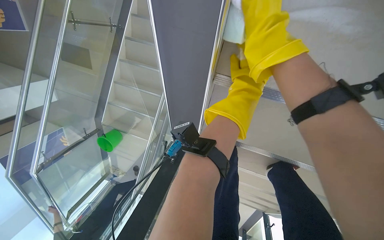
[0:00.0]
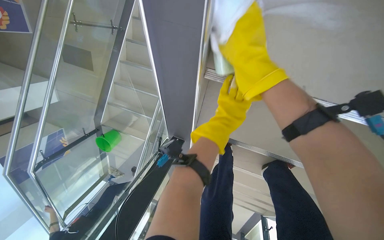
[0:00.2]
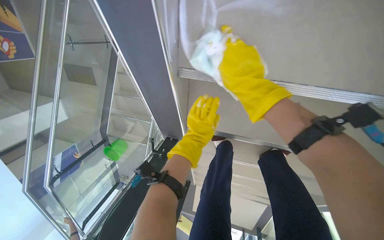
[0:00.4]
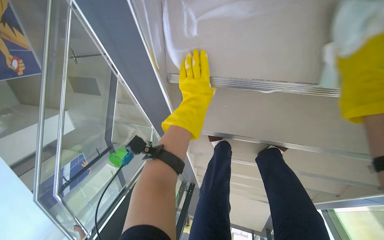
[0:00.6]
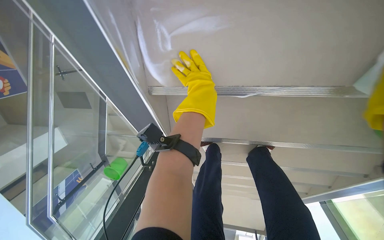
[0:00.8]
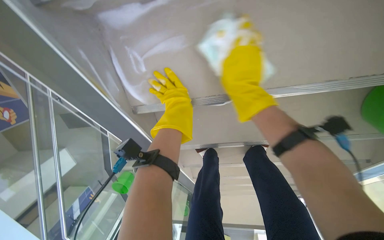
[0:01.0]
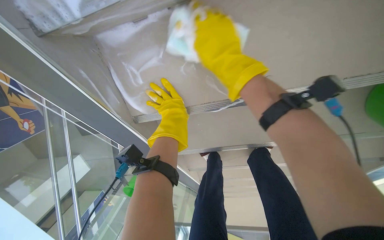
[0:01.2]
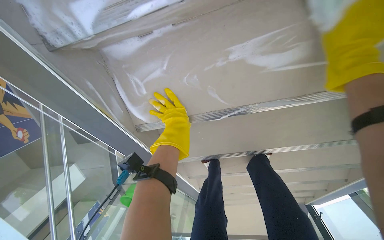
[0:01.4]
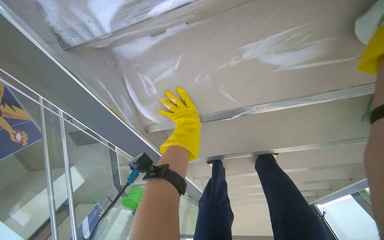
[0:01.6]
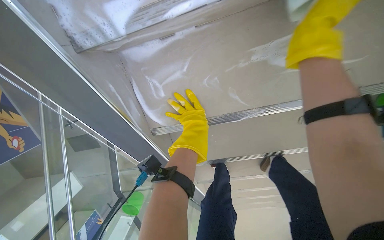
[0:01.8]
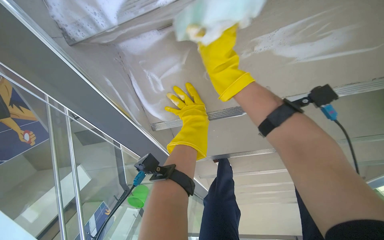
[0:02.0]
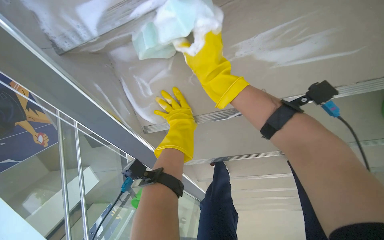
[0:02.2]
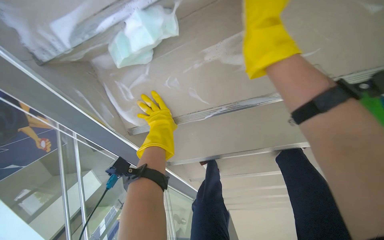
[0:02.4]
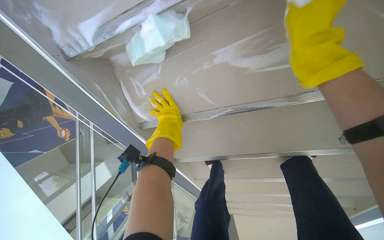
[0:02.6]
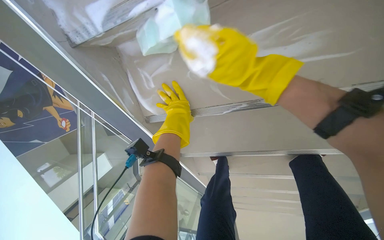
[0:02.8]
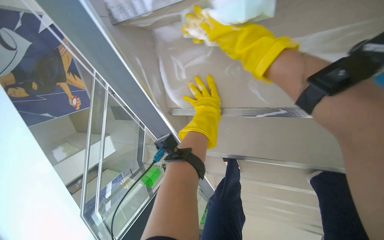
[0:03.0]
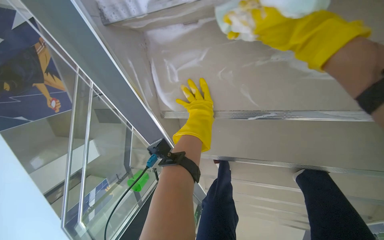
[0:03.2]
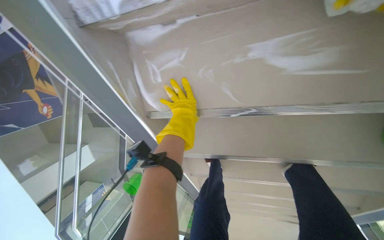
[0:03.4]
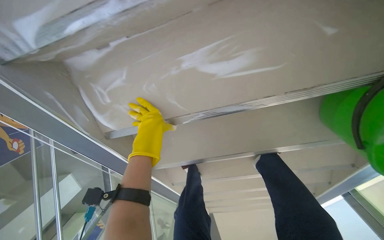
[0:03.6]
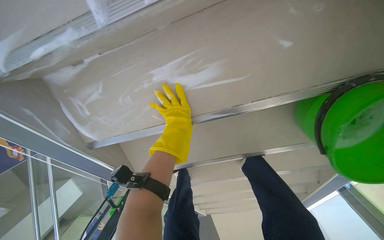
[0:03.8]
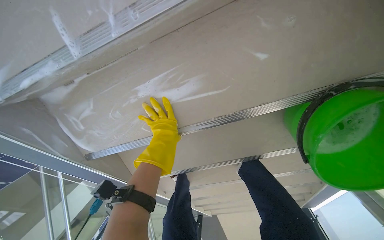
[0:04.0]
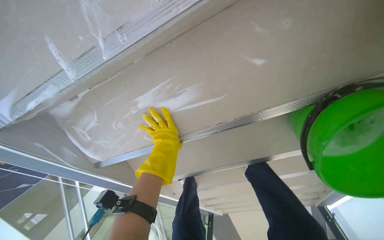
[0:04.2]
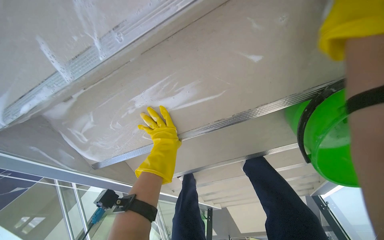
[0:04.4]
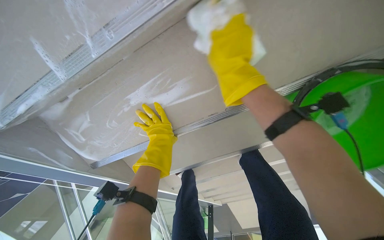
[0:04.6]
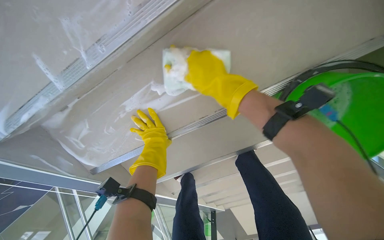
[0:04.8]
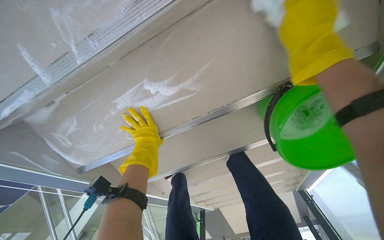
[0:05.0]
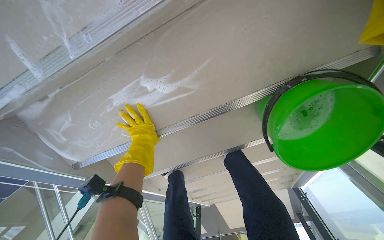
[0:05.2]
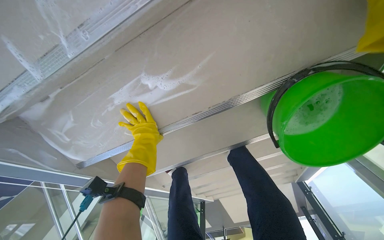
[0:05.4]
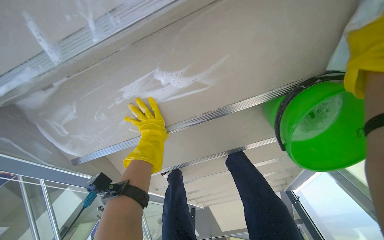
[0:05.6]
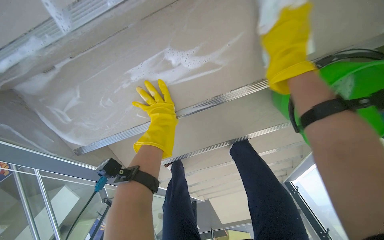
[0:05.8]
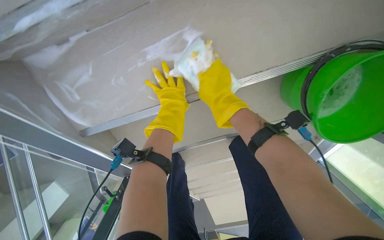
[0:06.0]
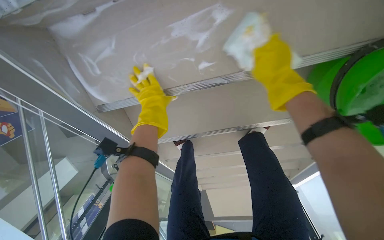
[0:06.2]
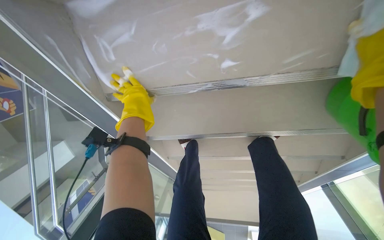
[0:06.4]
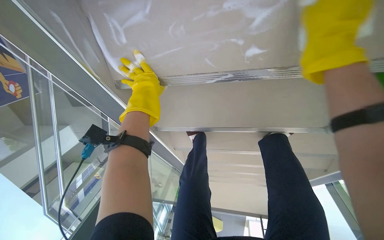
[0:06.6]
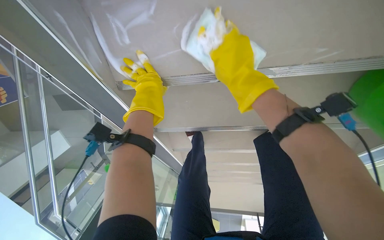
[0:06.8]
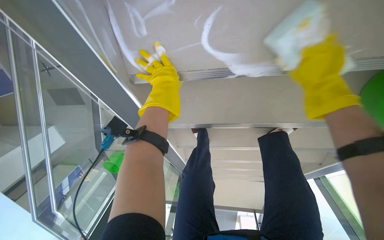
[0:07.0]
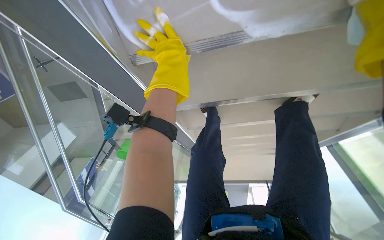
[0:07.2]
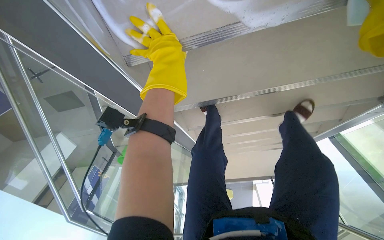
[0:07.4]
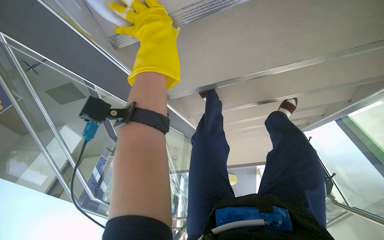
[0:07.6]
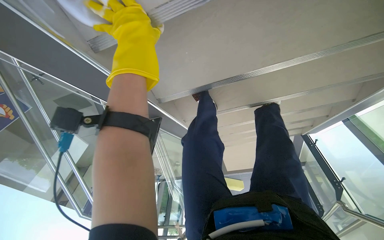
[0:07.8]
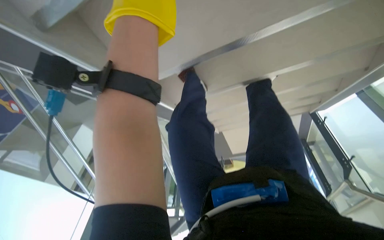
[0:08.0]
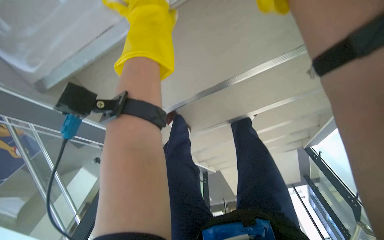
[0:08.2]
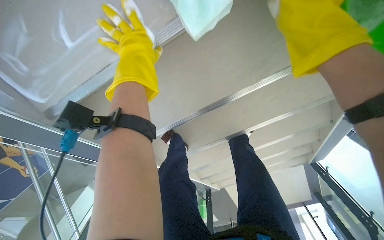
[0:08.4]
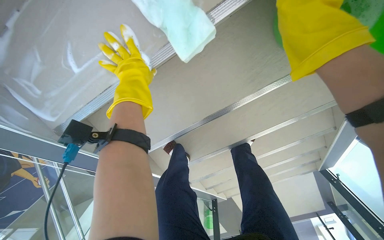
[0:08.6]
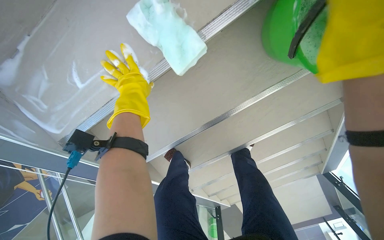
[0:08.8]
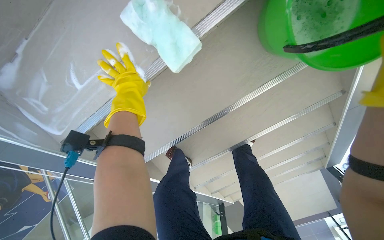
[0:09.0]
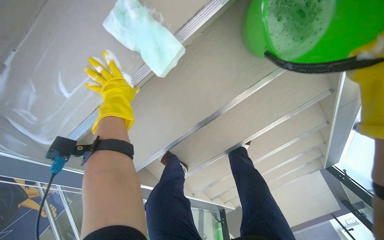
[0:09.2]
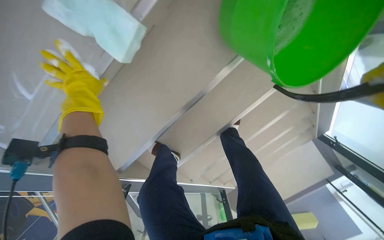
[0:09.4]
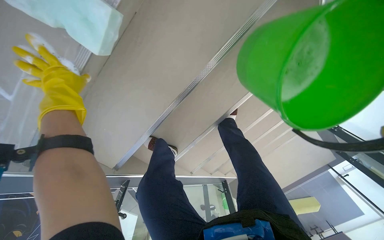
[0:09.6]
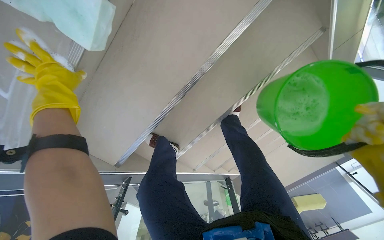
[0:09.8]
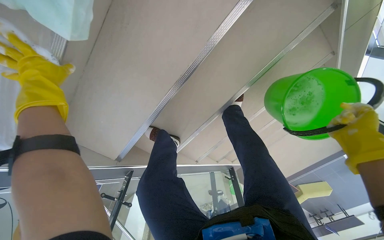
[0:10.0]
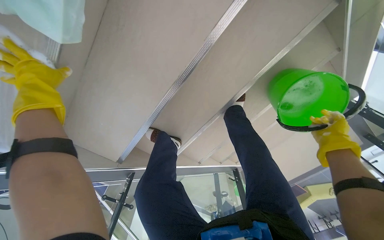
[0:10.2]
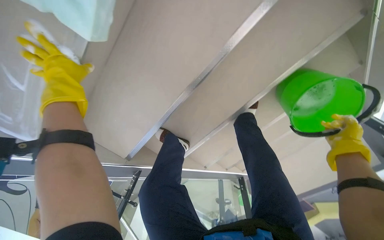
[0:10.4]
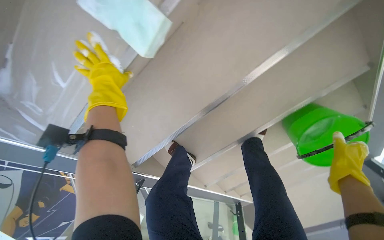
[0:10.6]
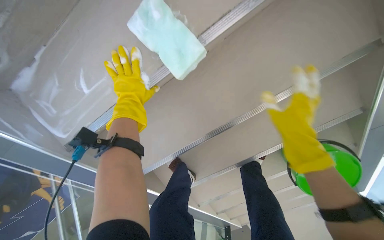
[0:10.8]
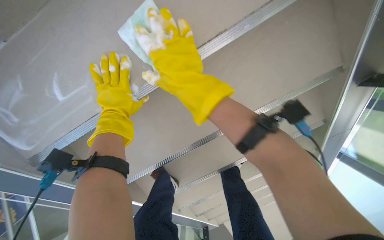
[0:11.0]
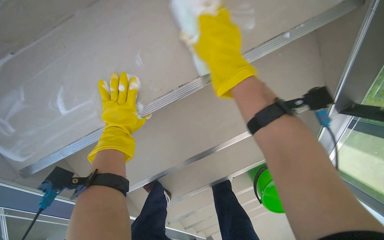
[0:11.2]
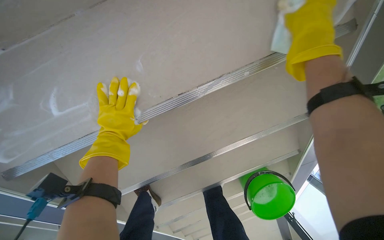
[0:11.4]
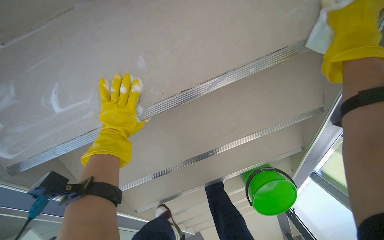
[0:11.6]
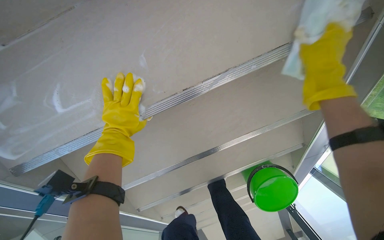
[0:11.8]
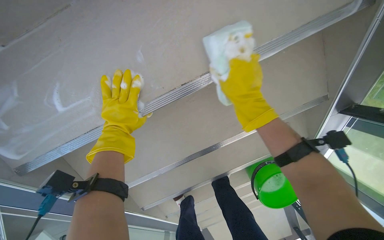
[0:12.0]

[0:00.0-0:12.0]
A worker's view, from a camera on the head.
Job: wiping surfaces.
The whole recording: Cleaning underside of stairs. The worker cleans the underside of the stairs with a sponge and soapy water.
0:00.0 to 0:01.6: The scene turns some 25 degrees counterclockwise in the picture.
0:01.6 to 0:03.0: The wearer looks about 15 degrees further to the left.
0:06.0 to 0:07.6: The view tilts some 20 degrees downward.
0:07.6 to 0:09.0: The view tips upward by about 25 degrees.
0:10.4 to 0:12.0: The view pans to the right by approximately 20 degrees. The view tilts some 15 degrees upward.

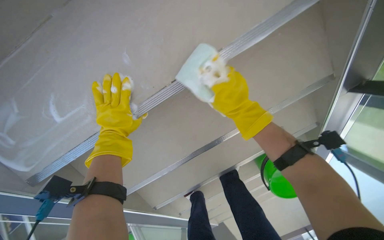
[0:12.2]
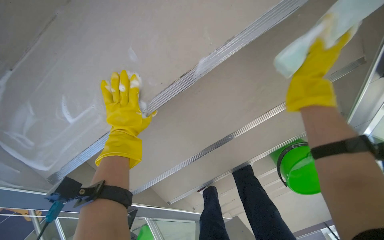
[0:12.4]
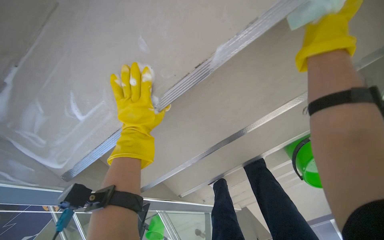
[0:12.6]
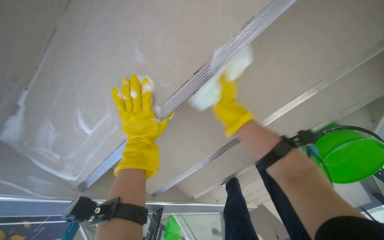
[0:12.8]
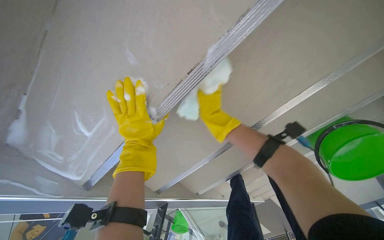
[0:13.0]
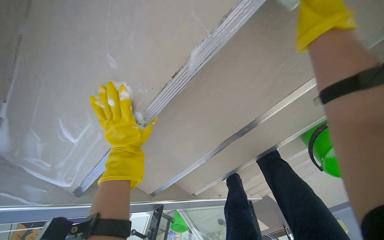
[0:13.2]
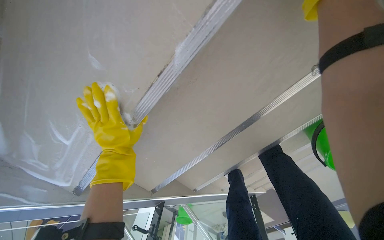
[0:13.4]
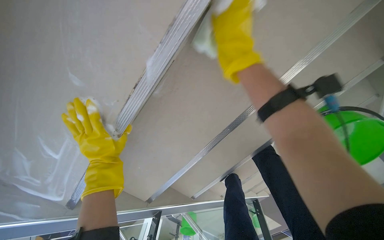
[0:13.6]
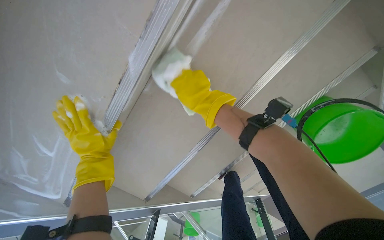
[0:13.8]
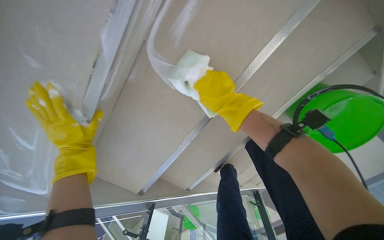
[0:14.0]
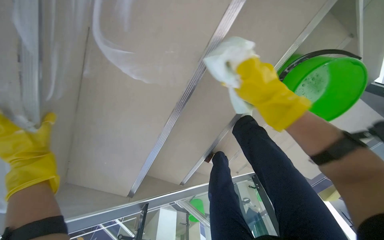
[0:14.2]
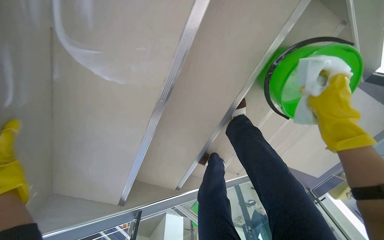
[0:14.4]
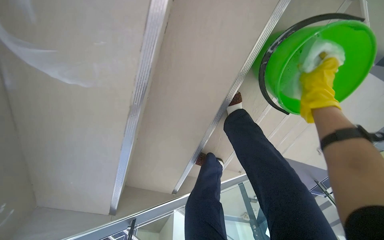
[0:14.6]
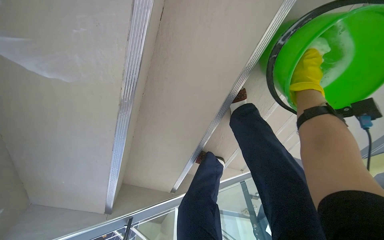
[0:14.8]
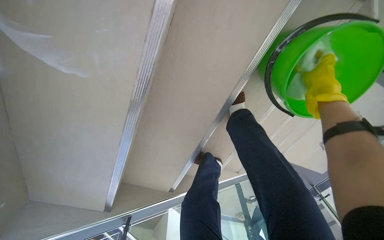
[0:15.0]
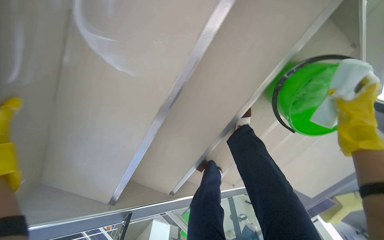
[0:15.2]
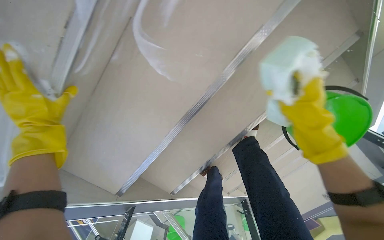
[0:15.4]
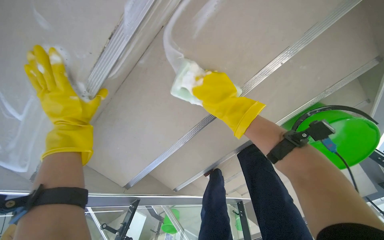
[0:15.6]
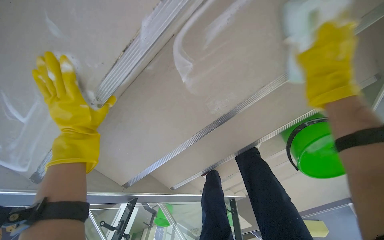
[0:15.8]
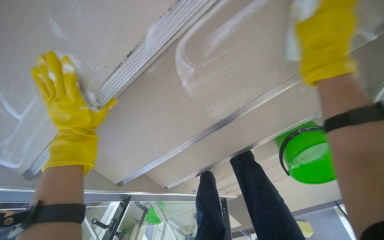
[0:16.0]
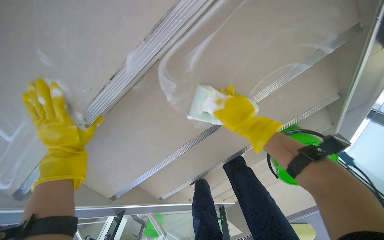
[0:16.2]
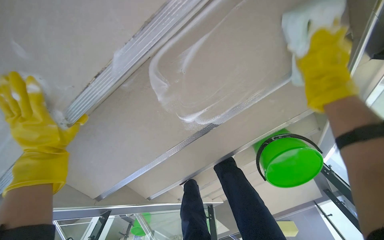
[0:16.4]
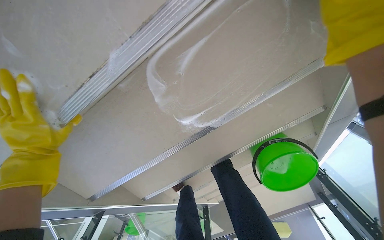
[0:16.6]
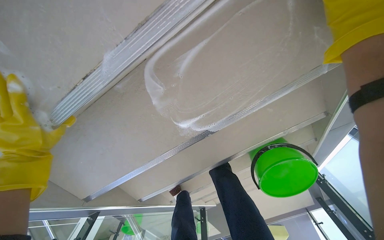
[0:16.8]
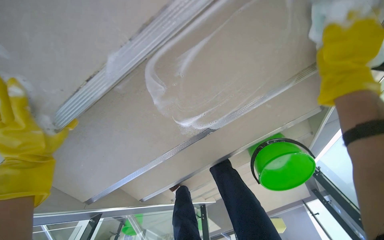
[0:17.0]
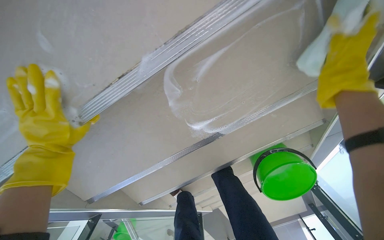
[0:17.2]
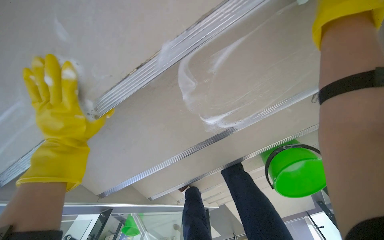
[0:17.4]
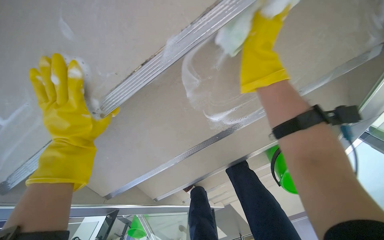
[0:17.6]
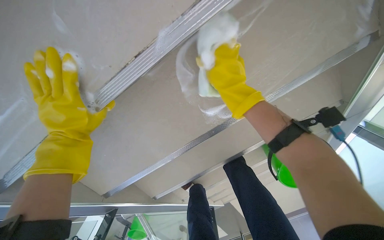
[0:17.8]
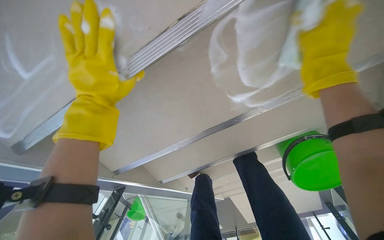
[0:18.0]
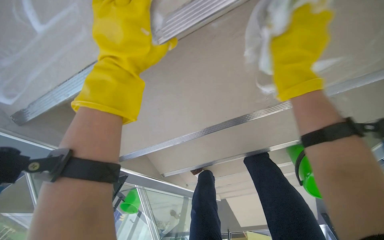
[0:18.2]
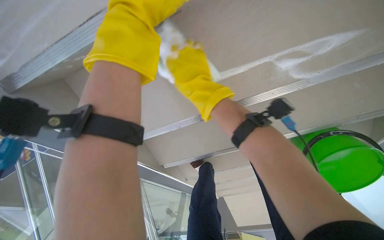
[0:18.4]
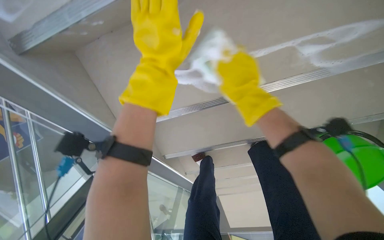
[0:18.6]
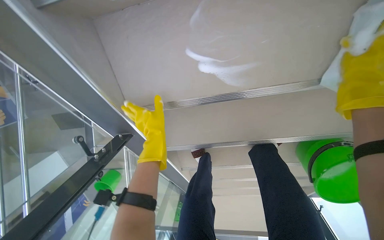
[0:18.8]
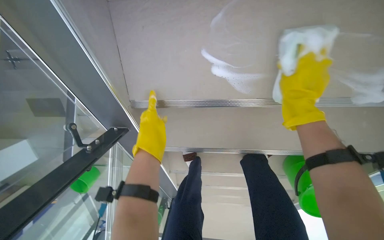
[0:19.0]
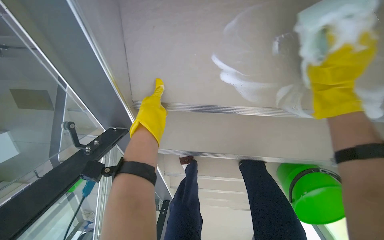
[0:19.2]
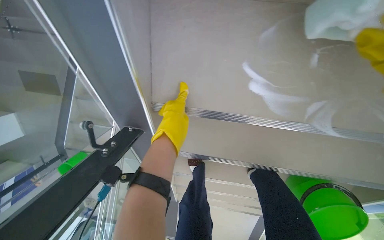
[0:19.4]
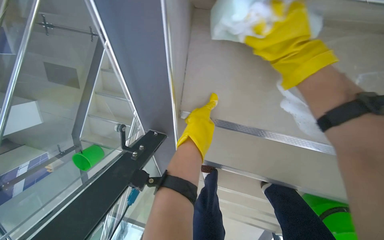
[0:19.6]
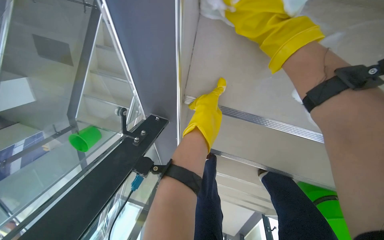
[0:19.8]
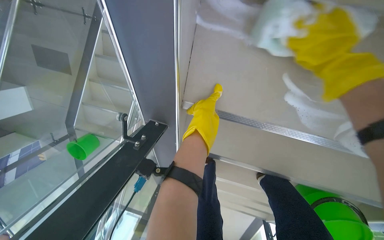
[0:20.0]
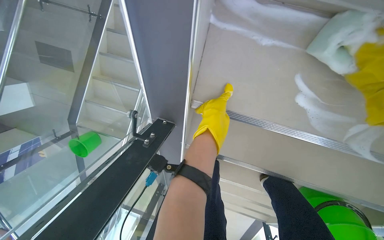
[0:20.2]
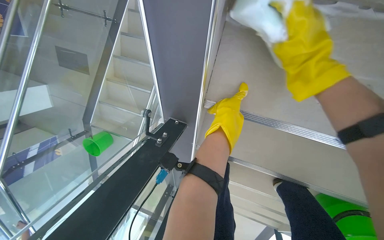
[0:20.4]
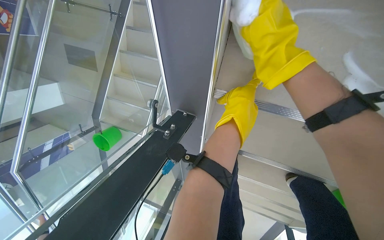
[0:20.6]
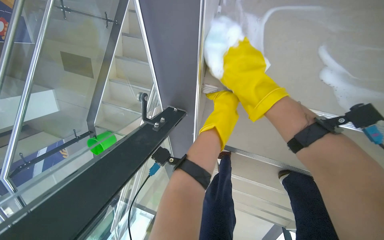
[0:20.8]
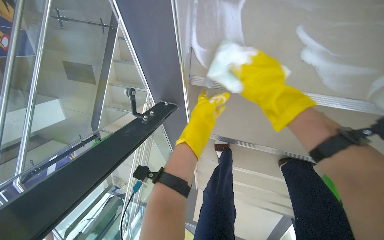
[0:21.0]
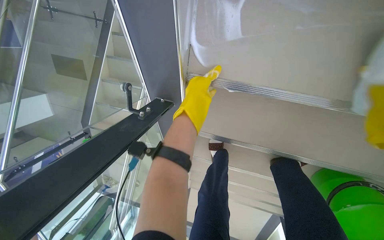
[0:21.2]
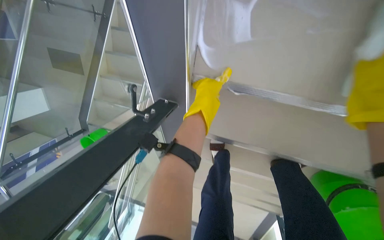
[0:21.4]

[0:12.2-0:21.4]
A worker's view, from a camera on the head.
Job: wiping surfaces.
The whole recording: Cleaning underside of stairs. The worker cleans the underside of the stairs with a sponge and soapy water.
0:12.2 to 0:13.8: The view swings some 15 degrees to the left. The right hand goes left and right, roughly 25 cm each way, reversing 3 times.
0:13.8 to 0:15.2: The right hand travels to the right by some 60 cm.
0:18.4 to 0:19.8: The scene turns about 35 degrees clockwise in the picture. The left hand goes approximately 25 cm farther from the camera and down the picture.
